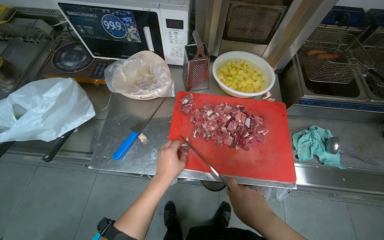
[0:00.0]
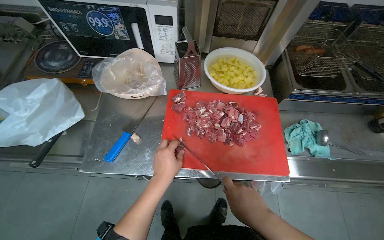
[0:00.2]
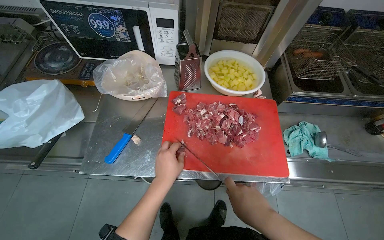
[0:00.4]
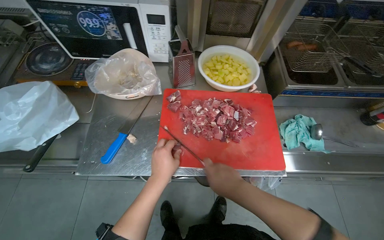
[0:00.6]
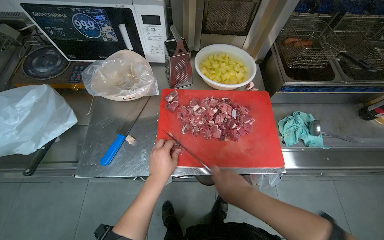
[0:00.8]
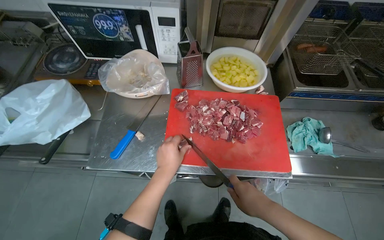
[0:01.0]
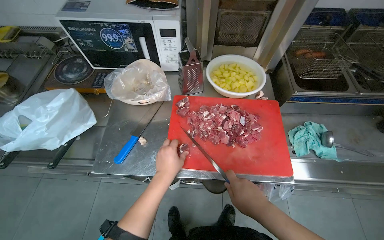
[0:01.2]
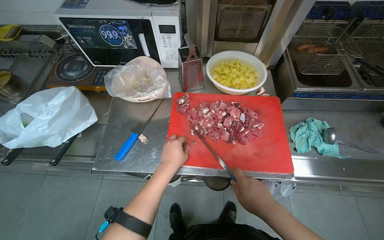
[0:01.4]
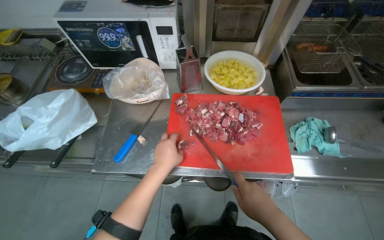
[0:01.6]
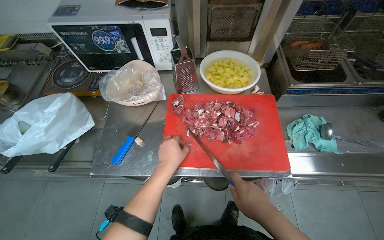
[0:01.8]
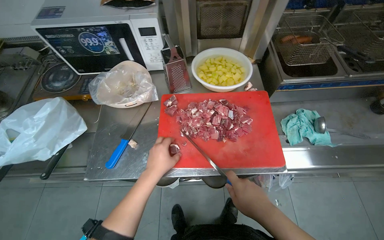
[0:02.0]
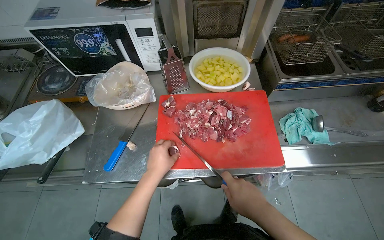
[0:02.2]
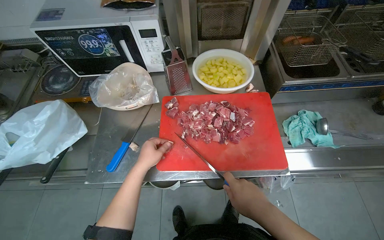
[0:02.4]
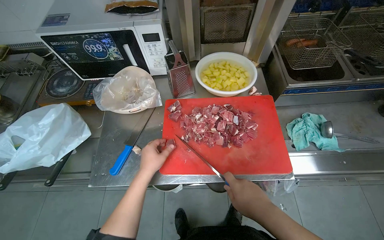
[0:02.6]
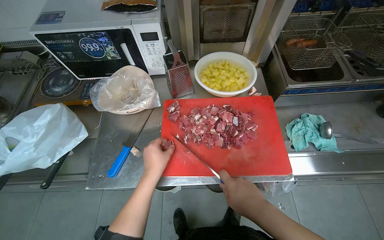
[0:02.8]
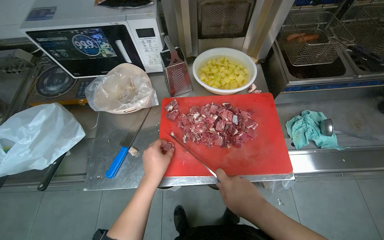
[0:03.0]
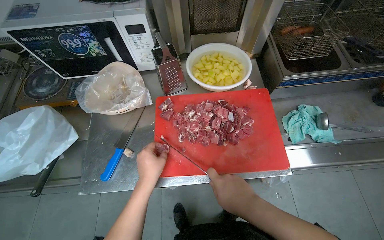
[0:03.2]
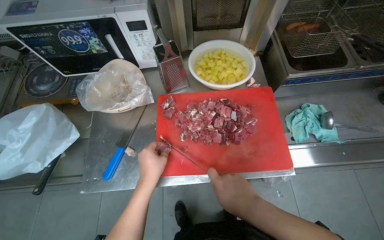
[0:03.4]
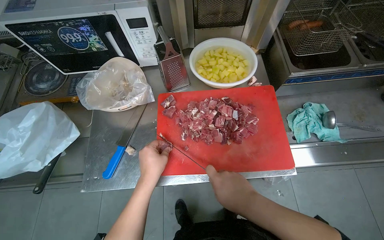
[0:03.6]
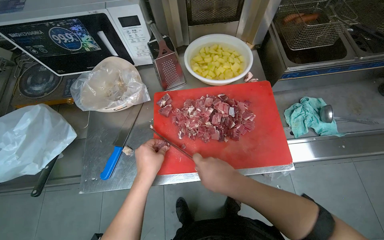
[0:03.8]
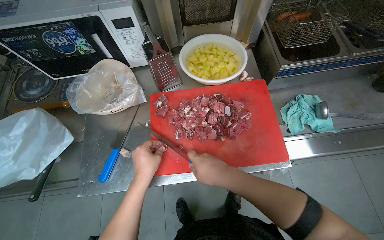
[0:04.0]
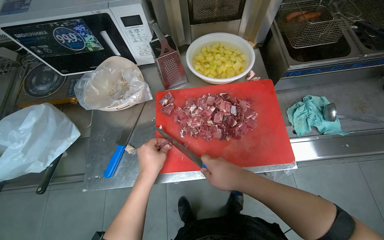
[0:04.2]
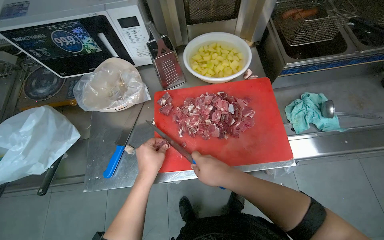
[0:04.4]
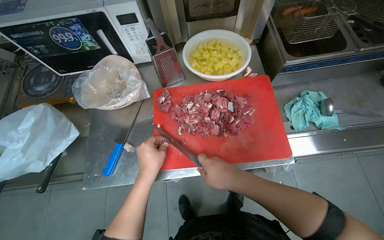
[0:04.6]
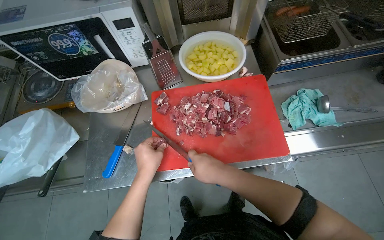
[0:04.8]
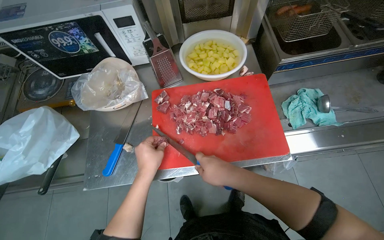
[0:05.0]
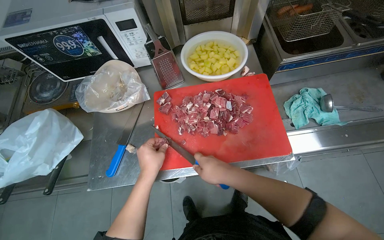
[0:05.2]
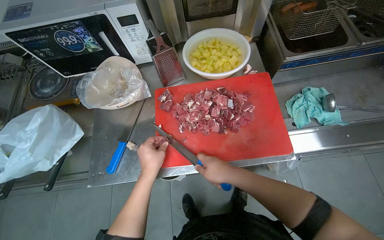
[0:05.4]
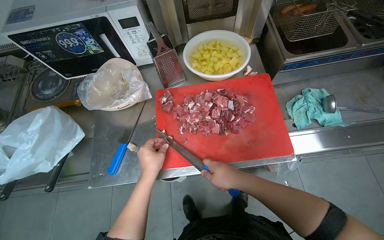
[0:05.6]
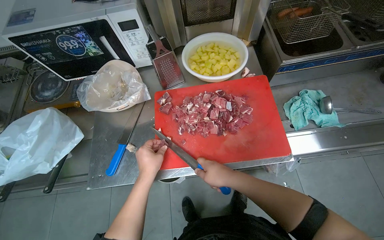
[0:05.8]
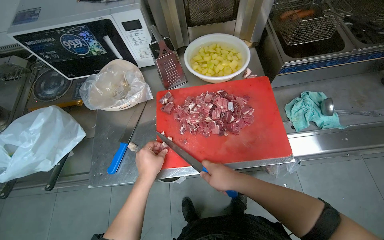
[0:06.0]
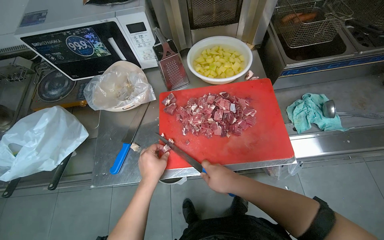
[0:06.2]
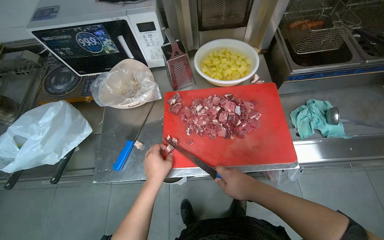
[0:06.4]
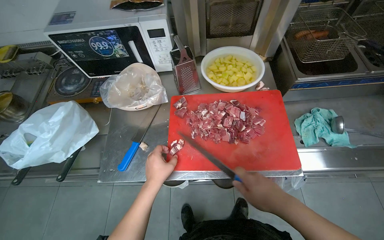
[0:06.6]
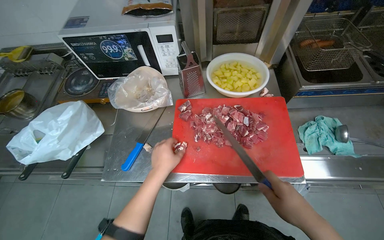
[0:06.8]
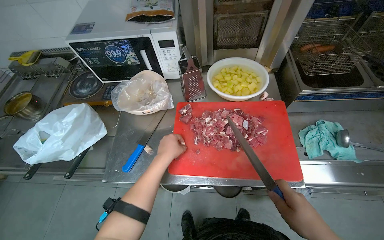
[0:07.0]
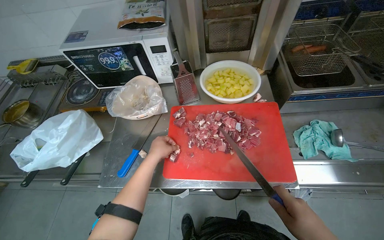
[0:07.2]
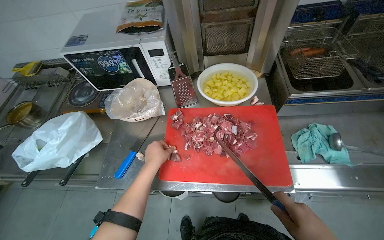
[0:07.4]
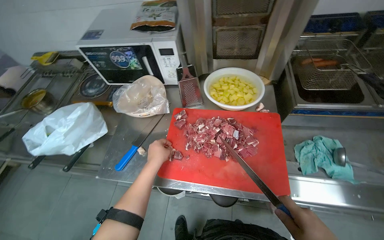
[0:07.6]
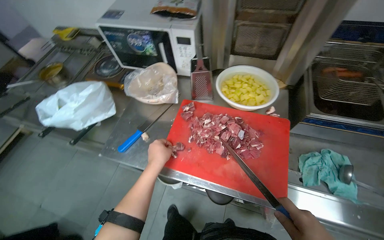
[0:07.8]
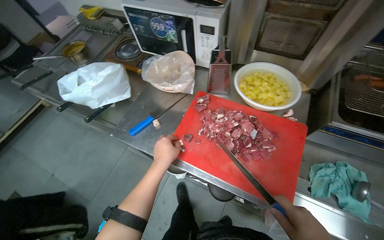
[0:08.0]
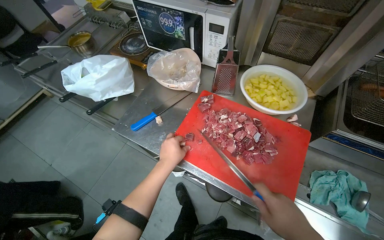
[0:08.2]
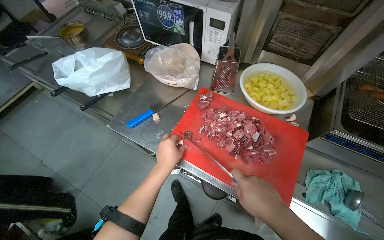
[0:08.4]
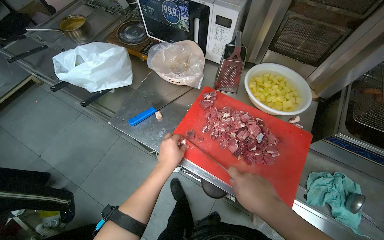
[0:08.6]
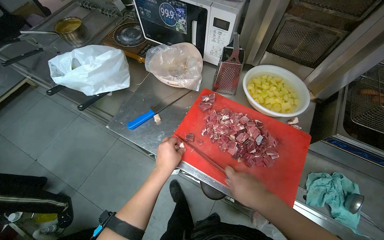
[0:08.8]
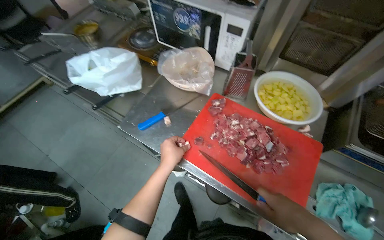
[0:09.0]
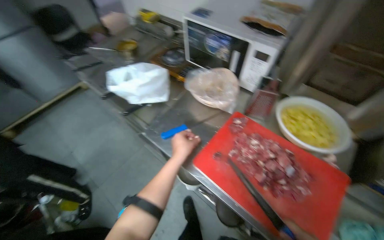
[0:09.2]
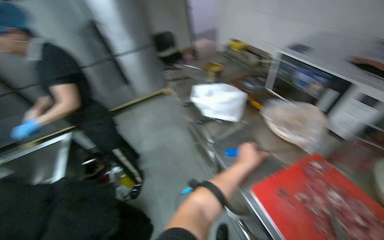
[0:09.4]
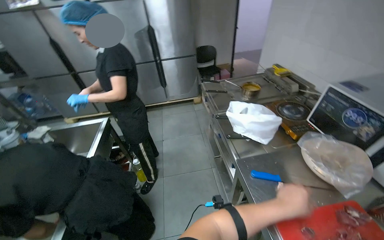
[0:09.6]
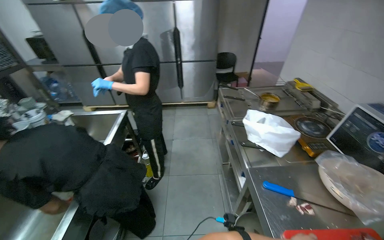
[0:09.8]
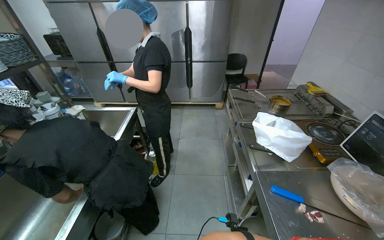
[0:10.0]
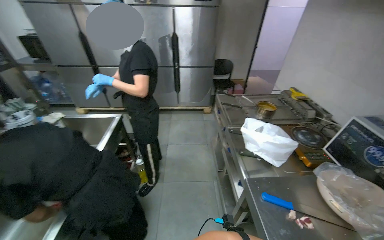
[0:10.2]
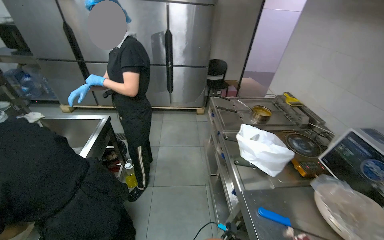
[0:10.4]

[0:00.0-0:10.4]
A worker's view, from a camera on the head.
Job: preparing food.
The whole recording: Cutting meat on chopping board. The worker continues cutting pieces of meat on a red chopping board with a knife.
0:00.0 to 0:03.0: The hands make small movements and keep their place.
0:03.0 to 0:06.0: The hands make small movements and keep their place.
0:07.4 to 0:09.0: The scene turns about 30 degrees clockwise in the picture.
0:09.0 to 0:10.4: The wearer looks approximately 55 degrees further to the left. The camera pitches upward, by about 20 degrees.

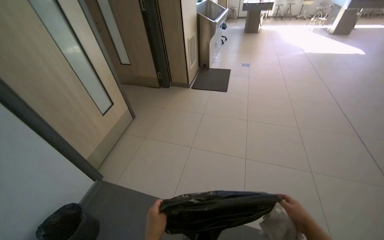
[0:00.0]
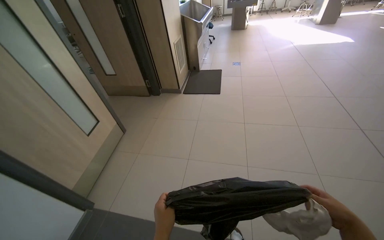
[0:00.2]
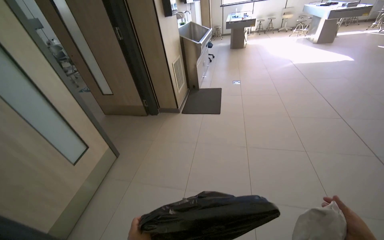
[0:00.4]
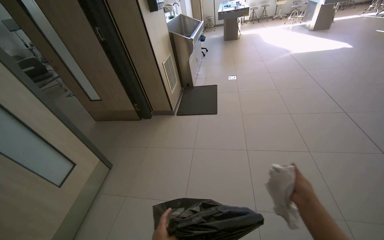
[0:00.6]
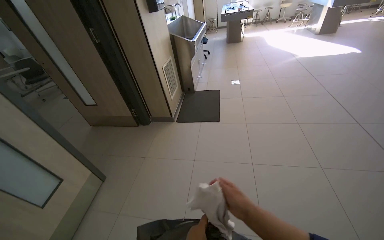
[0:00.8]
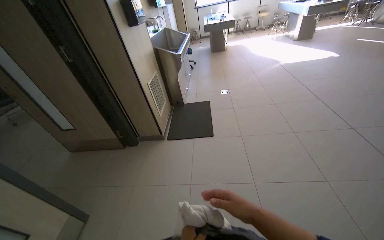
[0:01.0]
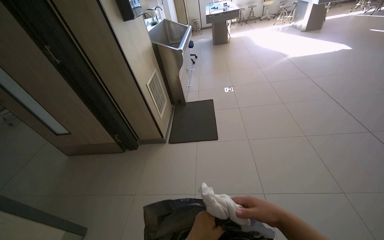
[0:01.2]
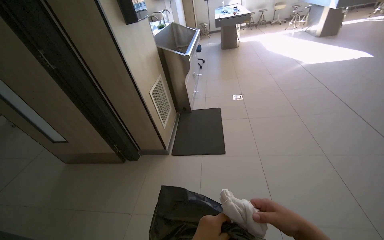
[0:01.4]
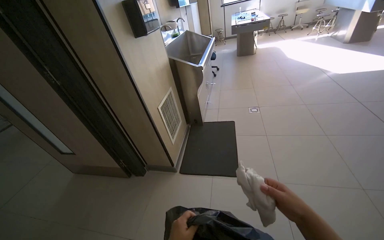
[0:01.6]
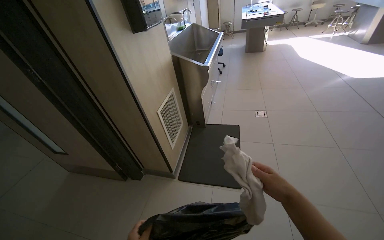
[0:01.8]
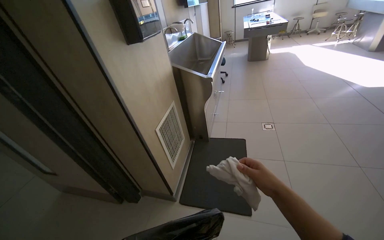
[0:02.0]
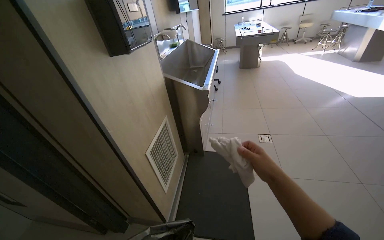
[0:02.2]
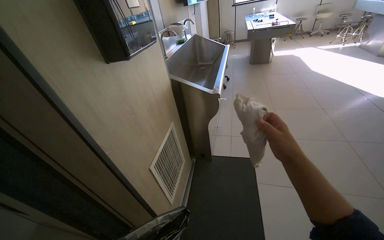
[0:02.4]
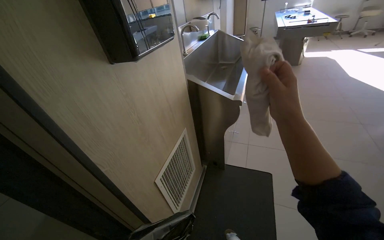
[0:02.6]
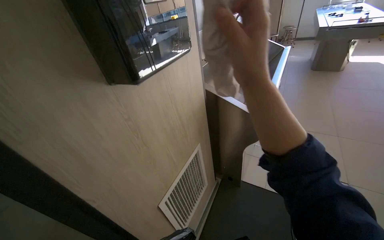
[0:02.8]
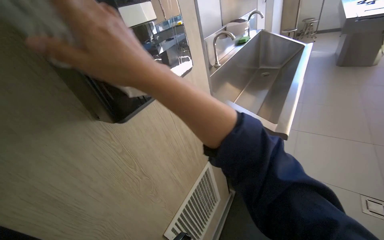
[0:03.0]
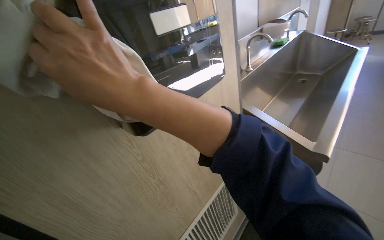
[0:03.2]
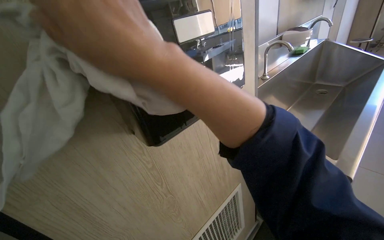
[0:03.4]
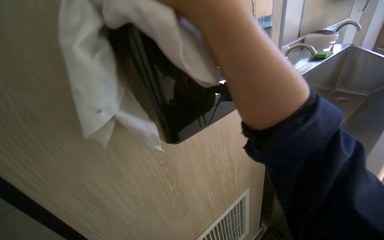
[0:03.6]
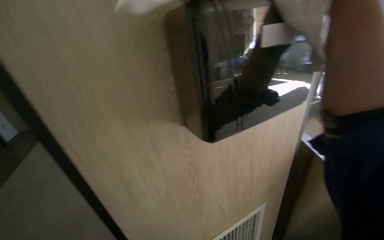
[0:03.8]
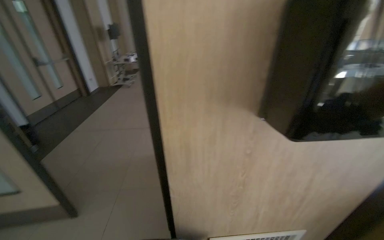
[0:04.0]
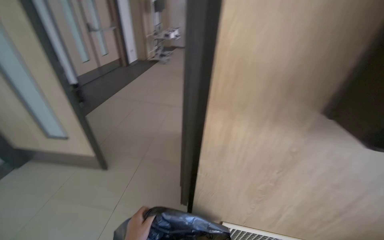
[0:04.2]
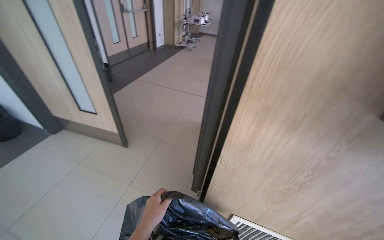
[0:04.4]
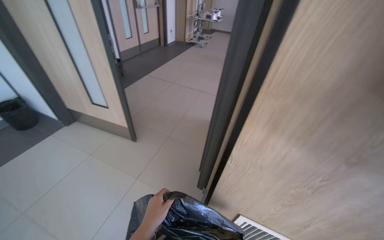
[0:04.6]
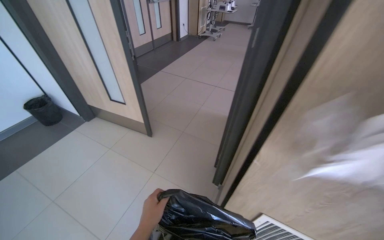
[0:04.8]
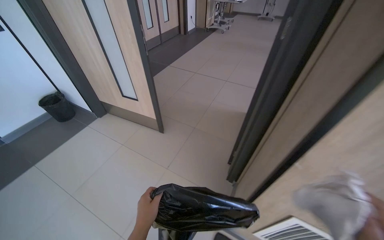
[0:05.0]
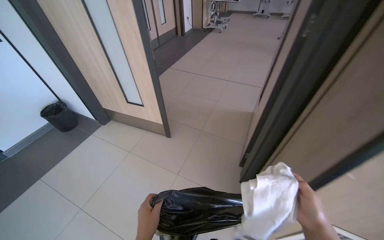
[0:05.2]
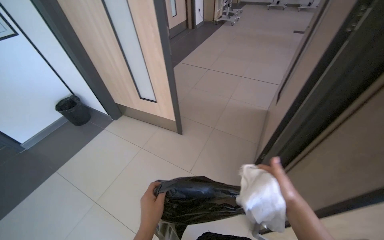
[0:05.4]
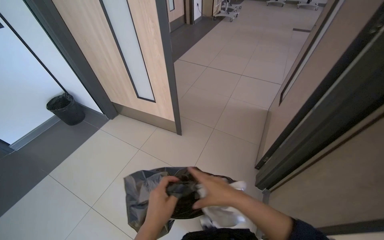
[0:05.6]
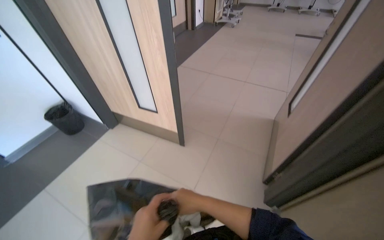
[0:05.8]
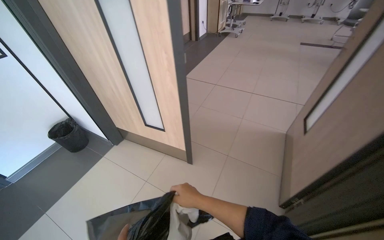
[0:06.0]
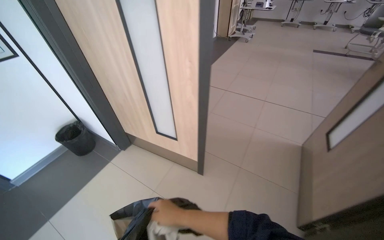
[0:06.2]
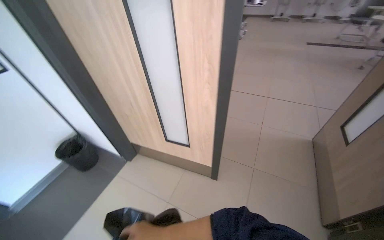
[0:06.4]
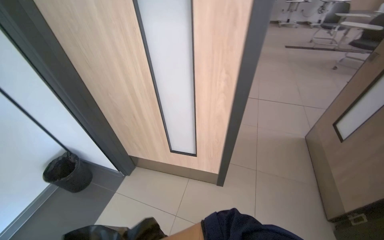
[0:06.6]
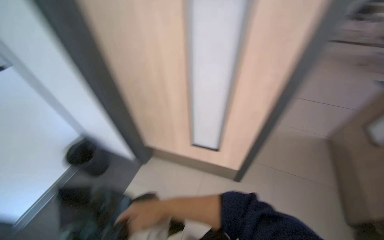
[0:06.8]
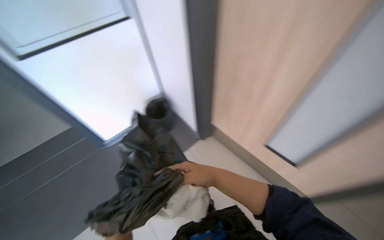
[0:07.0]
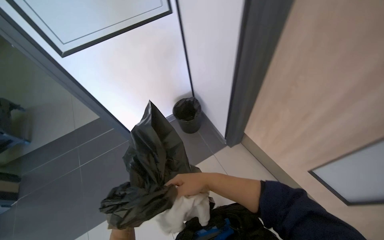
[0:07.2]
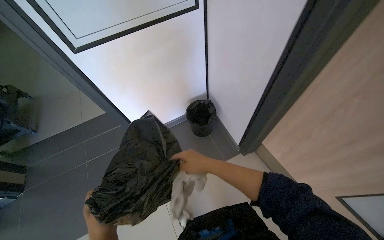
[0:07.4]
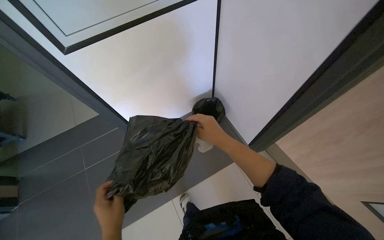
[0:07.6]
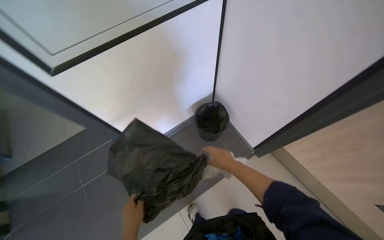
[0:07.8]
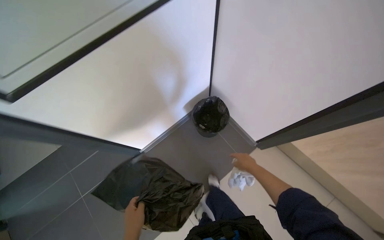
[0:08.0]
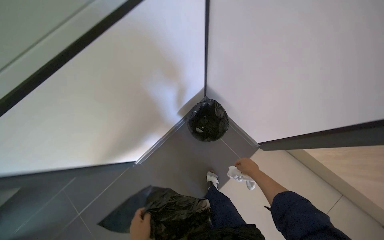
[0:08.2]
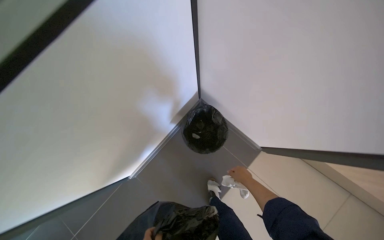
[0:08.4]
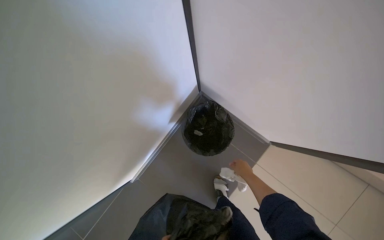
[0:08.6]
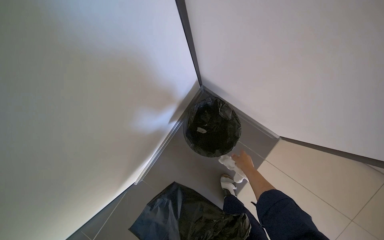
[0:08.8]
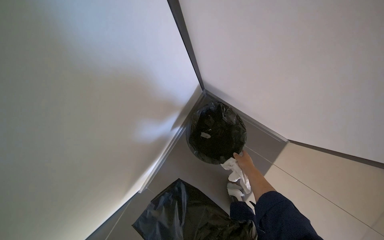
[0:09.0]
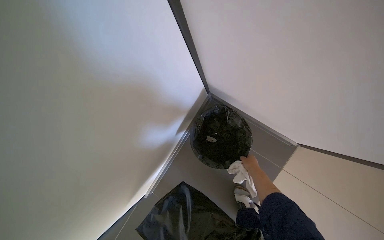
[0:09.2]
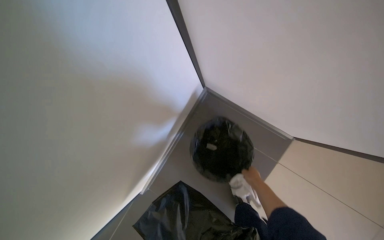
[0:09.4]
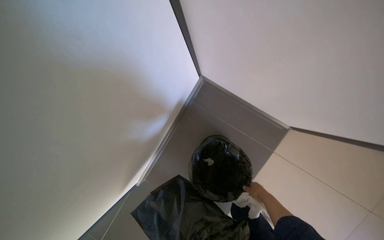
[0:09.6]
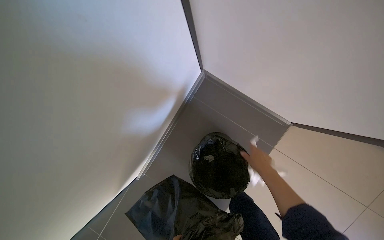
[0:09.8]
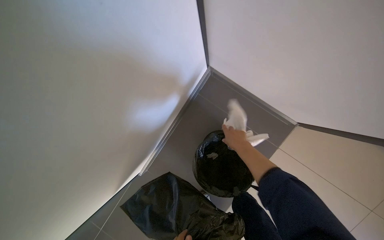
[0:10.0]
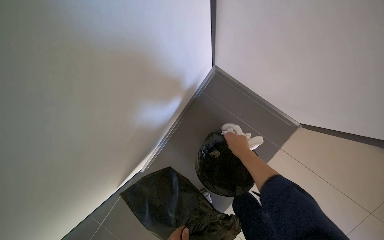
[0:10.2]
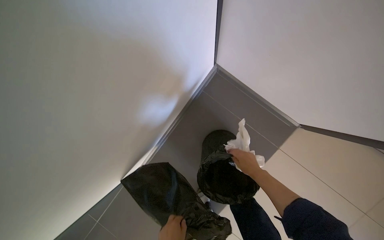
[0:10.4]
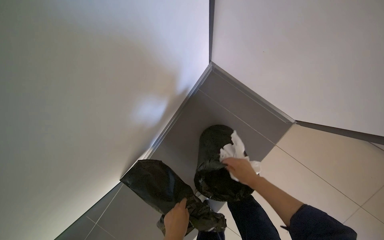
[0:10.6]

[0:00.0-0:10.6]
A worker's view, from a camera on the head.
Job: managing trash.
The whole recording: Collecting trash and used cloths. The worker collects used cloths and other trash into a black bag, then ties the bag.
0:00.0 to 0:01.6: The camera travels about 1.5 m.
0:01.6 to 0:03.0: The camera travels about 1 m. The head turns to the left by roughly 20 degrees.
0:03.0 to 0:04.6: The head turns to the left by about 80 degrees. The view tips downward by approximately 10 degrees.
0:04.6 to 0:06.0: The camera travels approximately 60 cm.
0:06.0 to 0:07.6: The head travels about 1 m. The wearer looks roughly 25 degrees further to the left.
0:07.6 to 0:09.0: The scene turns some 25 degrees counterclockwise in the picture. The right hand moves farther from the camera, approximately 50 cm.
0:09.0 to 0:10.6: The right hand swings up and down the picture, roughly 20 cm each way, with 2 reversals.
